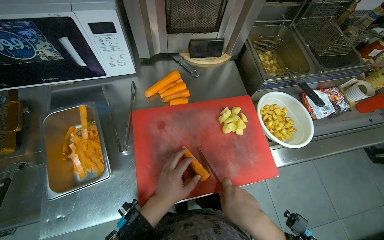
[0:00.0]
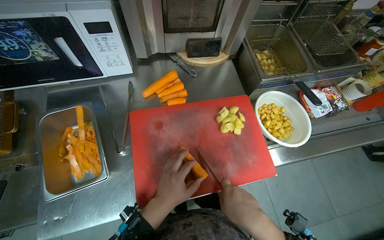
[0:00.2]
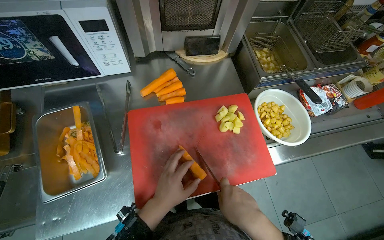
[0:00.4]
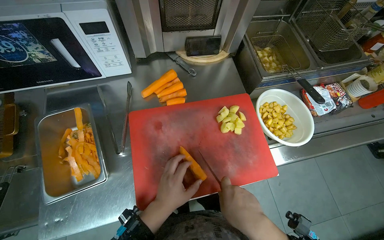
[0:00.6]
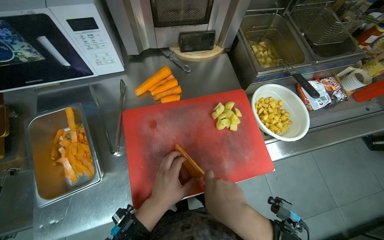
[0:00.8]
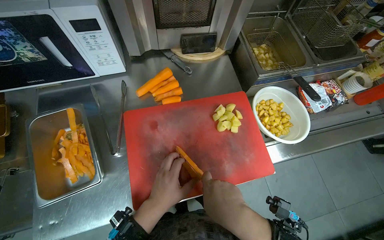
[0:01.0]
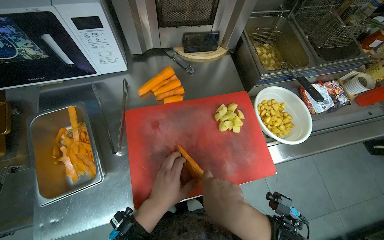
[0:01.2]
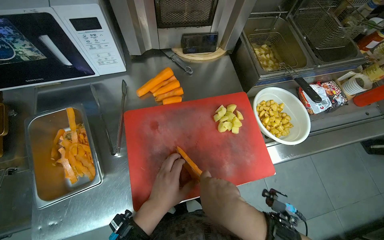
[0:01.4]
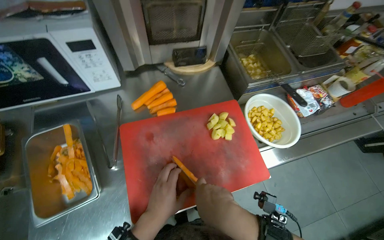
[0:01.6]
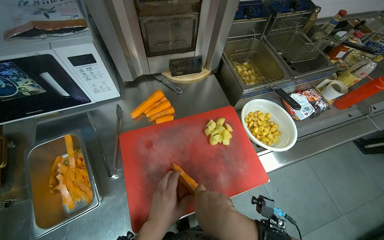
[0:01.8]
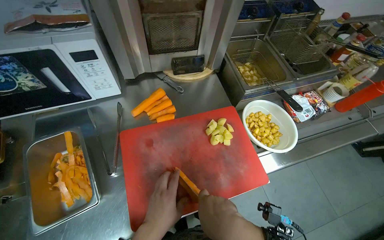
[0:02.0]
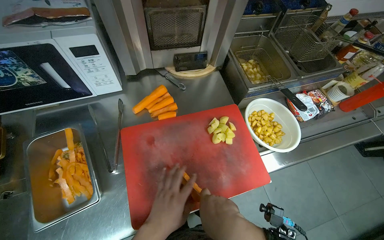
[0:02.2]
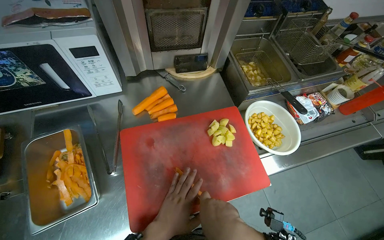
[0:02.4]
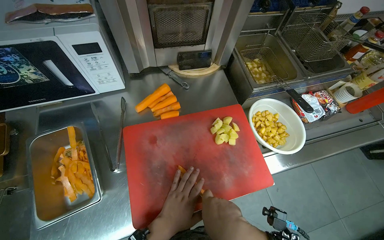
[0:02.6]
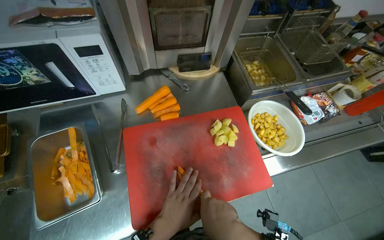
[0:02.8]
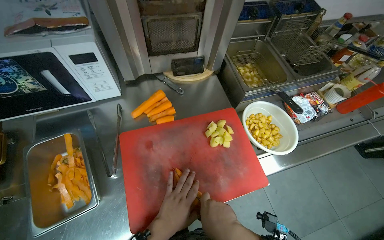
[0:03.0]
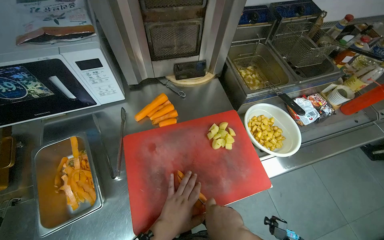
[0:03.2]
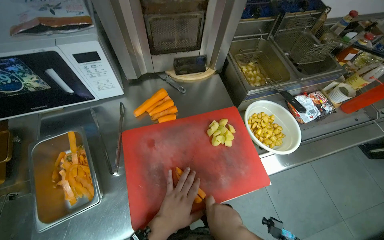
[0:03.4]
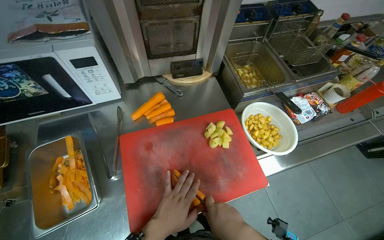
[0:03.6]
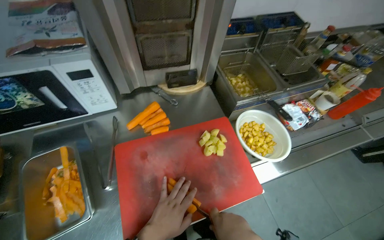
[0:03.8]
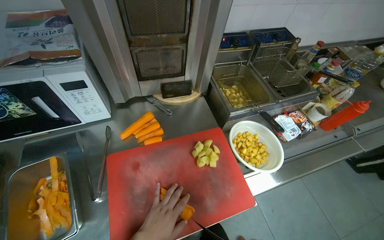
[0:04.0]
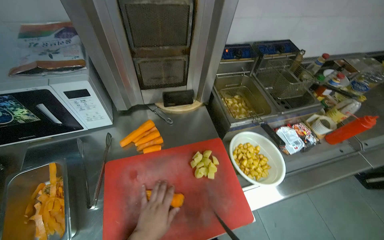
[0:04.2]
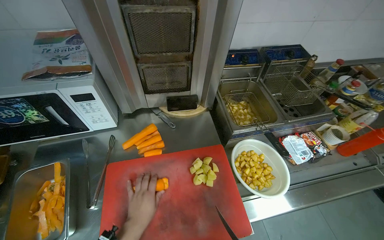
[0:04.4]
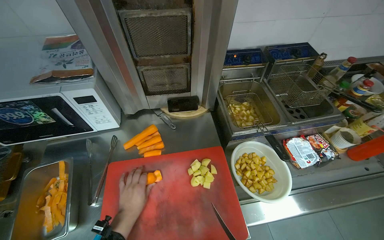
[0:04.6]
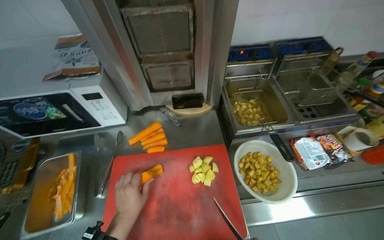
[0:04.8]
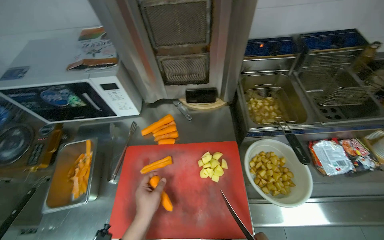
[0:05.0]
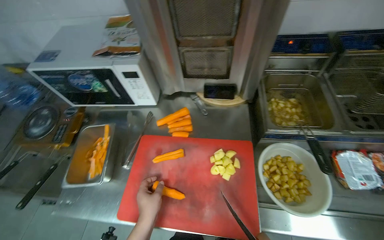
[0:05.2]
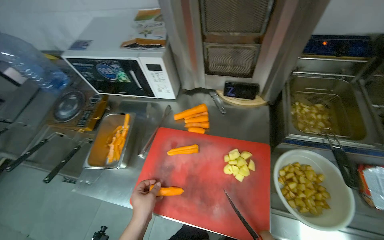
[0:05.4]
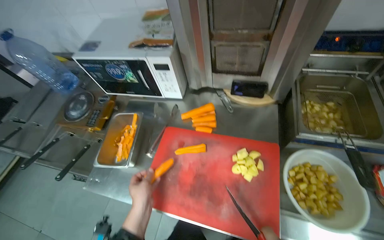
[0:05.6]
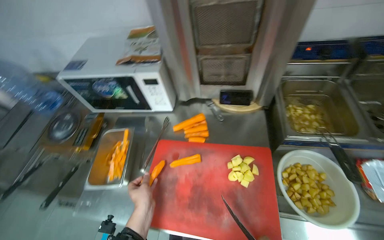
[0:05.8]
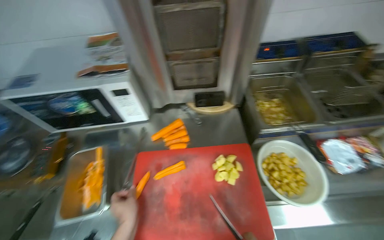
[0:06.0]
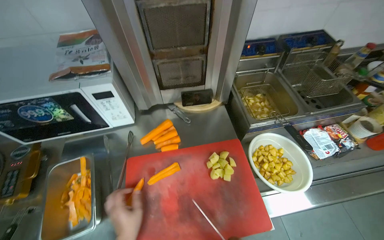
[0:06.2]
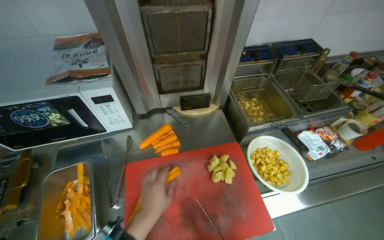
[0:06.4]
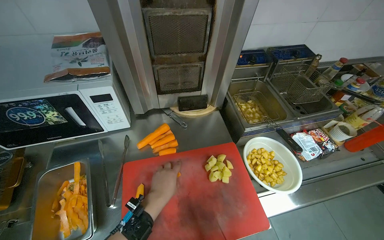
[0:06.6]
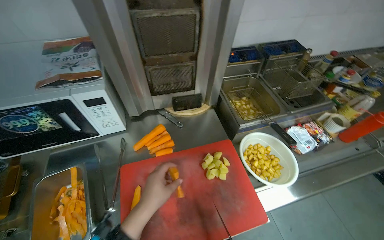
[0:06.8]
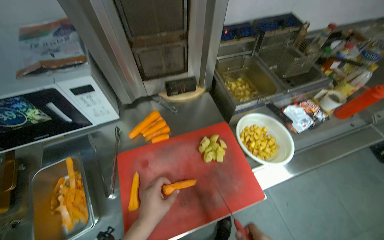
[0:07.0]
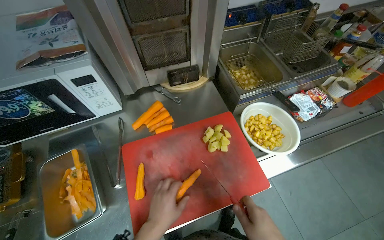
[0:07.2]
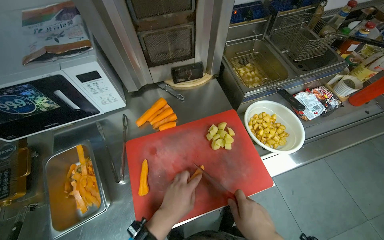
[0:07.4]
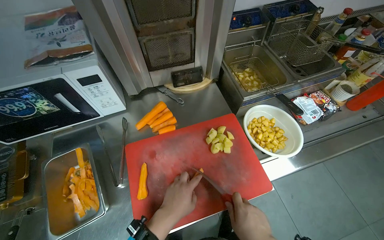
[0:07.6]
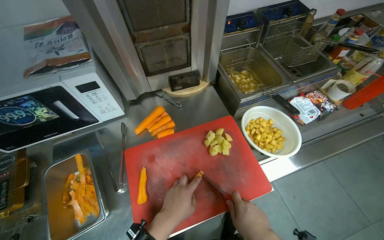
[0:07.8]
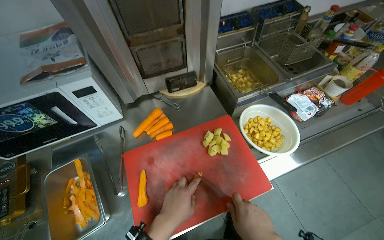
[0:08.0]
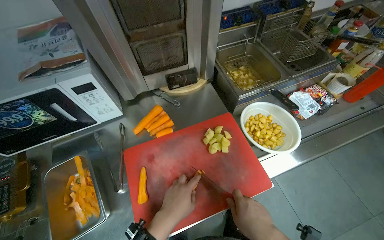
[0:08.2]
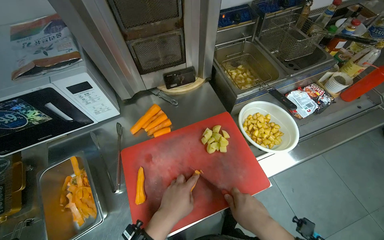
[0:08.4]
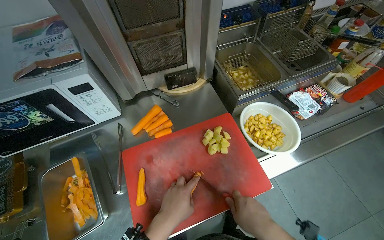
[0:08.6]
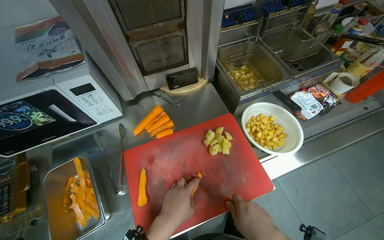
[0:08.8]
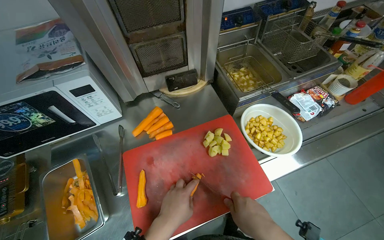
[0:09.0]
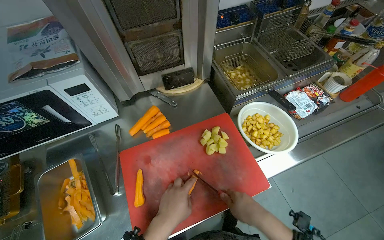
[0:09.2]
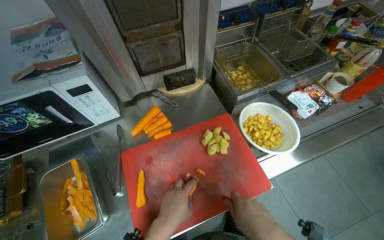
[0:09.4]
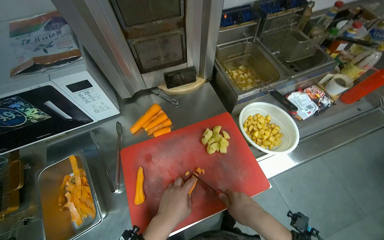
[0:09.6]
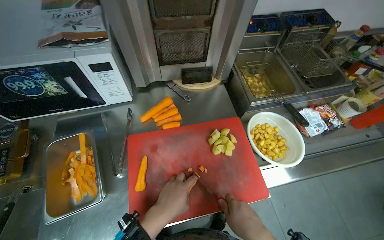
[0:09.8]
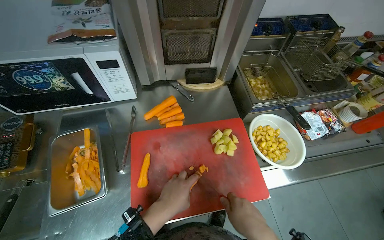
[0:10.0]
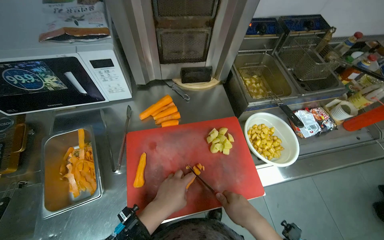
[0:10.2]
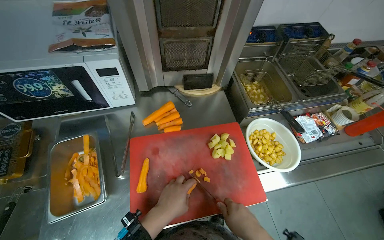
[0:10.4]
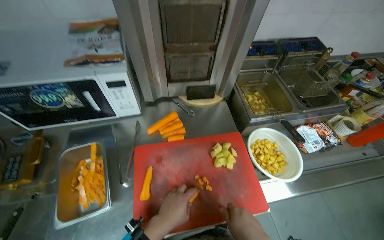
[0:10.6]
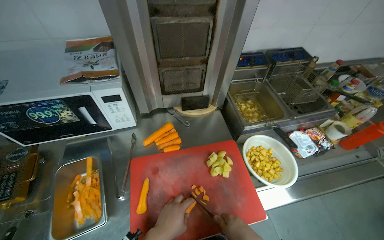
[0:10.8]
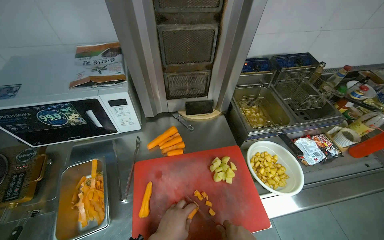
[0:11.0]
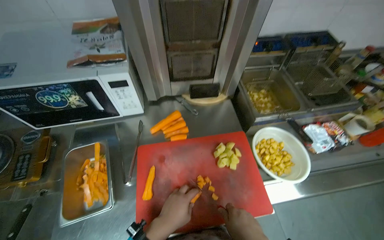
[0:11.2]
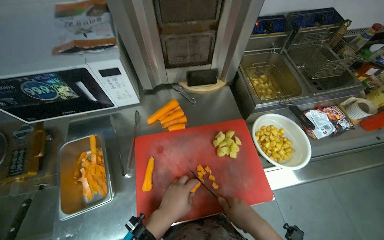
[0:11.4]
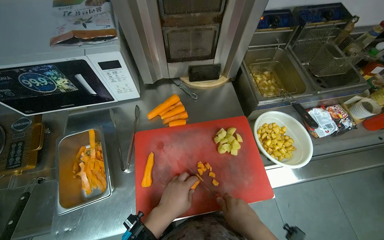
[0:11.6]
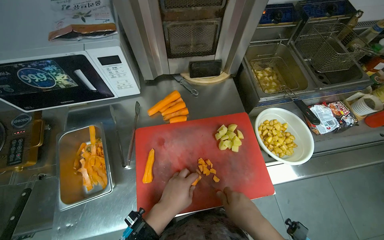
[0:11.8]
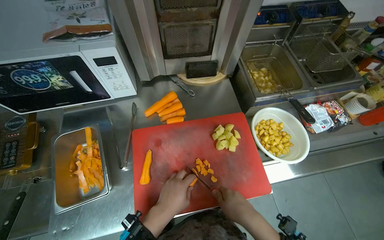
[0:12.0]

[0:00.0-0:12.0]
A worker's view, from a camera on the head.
Job: preparing food.
The whole recording: Chopping carrots. The worker continues chopping carrots on a red cutting board.
0:00.0 to 0:01.6: The hands are busy where they are.
0:06.0 to 0:07.6: The head rotates some 15 degrees to the right.
0:09.0 to 0:10.4: The hands stay close to where they were, moving slightly.

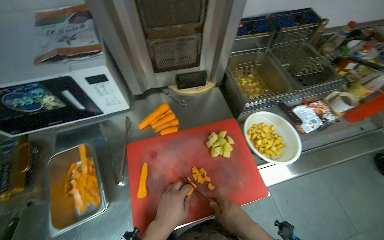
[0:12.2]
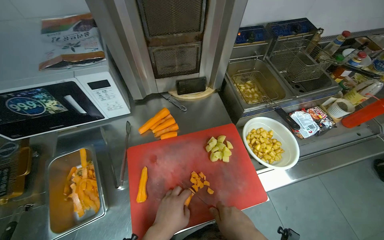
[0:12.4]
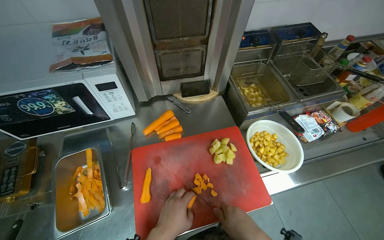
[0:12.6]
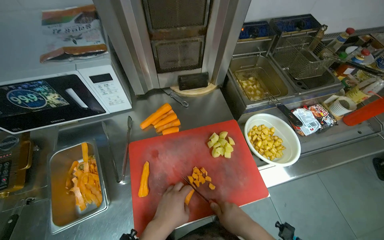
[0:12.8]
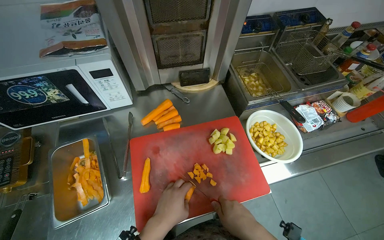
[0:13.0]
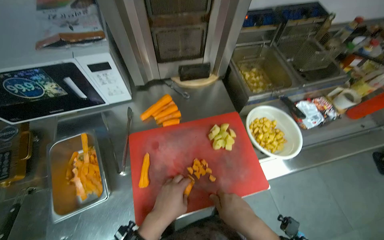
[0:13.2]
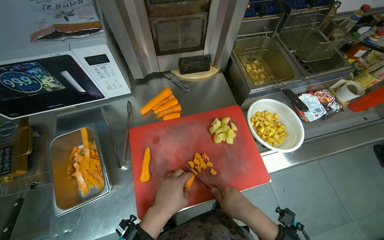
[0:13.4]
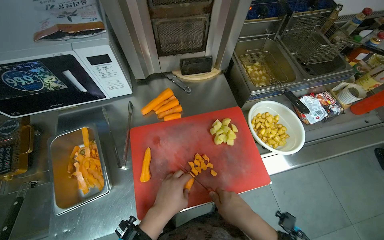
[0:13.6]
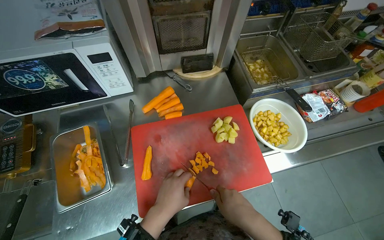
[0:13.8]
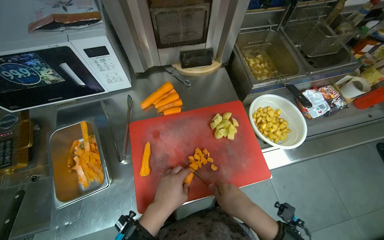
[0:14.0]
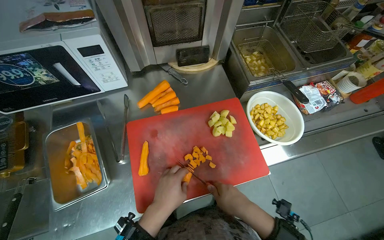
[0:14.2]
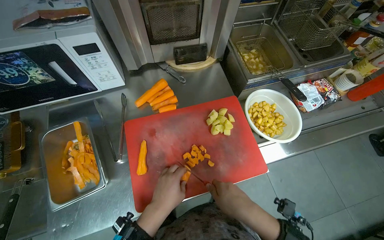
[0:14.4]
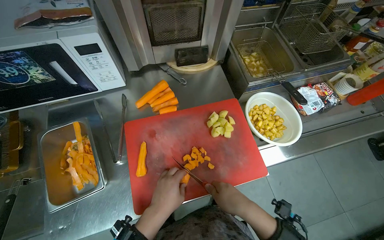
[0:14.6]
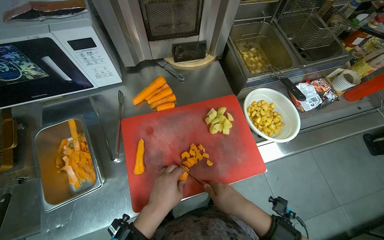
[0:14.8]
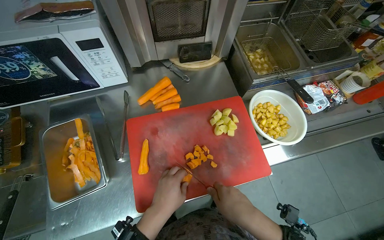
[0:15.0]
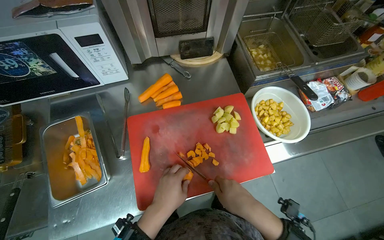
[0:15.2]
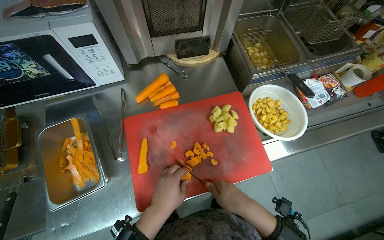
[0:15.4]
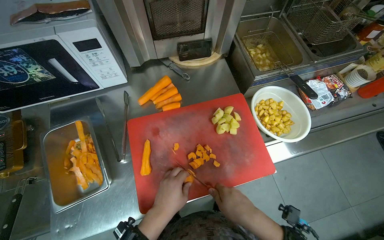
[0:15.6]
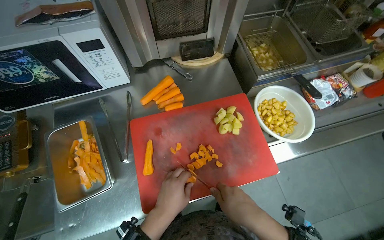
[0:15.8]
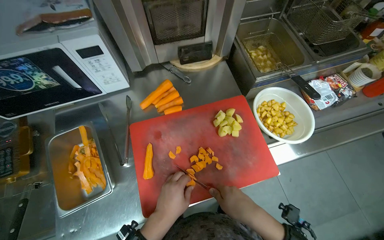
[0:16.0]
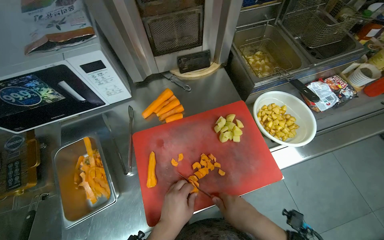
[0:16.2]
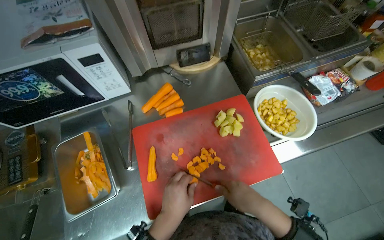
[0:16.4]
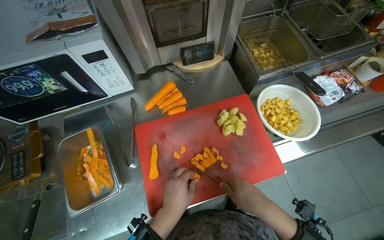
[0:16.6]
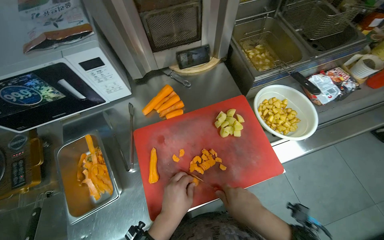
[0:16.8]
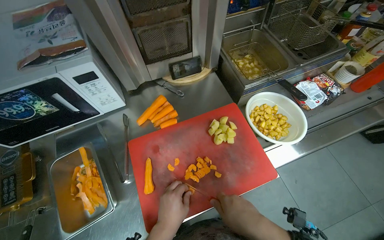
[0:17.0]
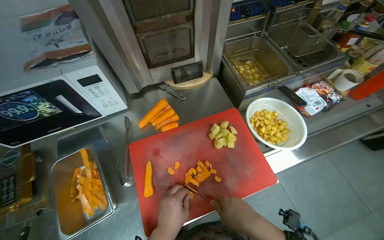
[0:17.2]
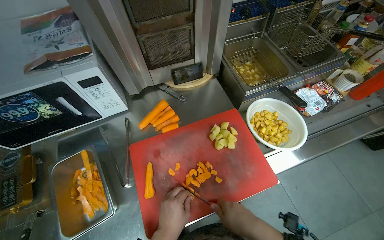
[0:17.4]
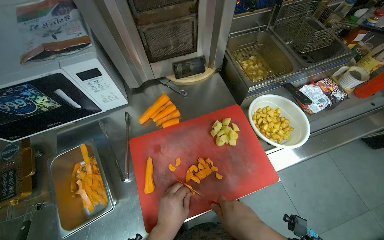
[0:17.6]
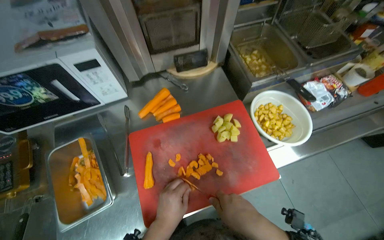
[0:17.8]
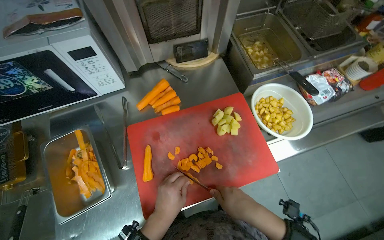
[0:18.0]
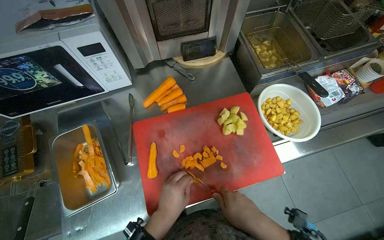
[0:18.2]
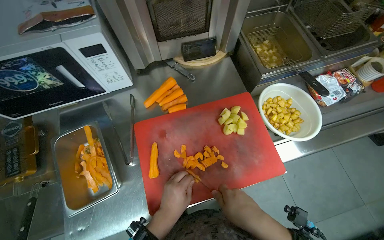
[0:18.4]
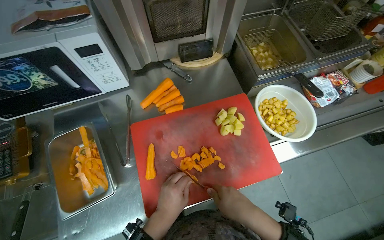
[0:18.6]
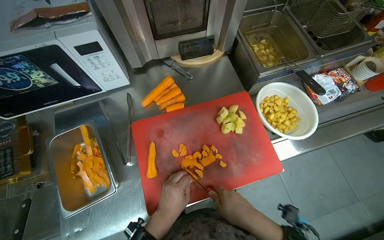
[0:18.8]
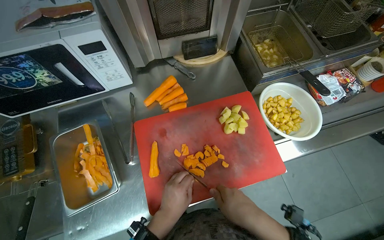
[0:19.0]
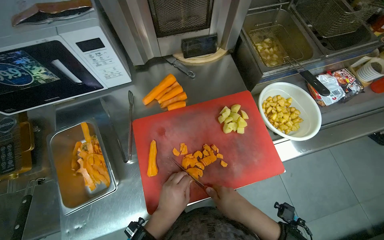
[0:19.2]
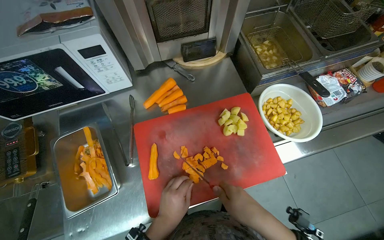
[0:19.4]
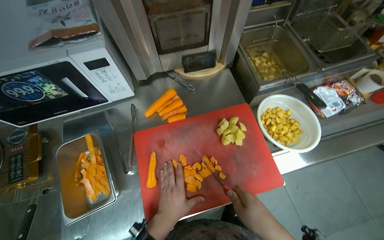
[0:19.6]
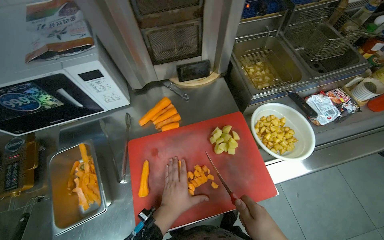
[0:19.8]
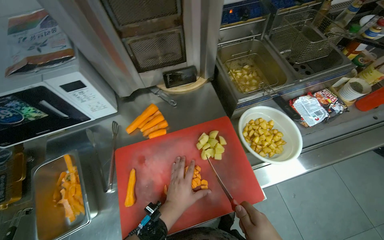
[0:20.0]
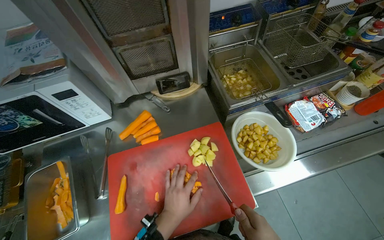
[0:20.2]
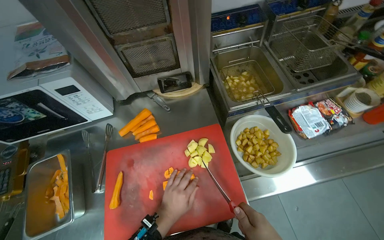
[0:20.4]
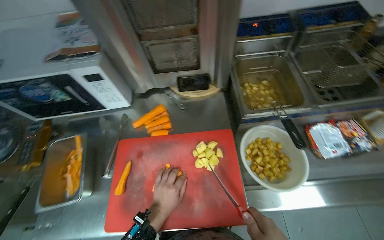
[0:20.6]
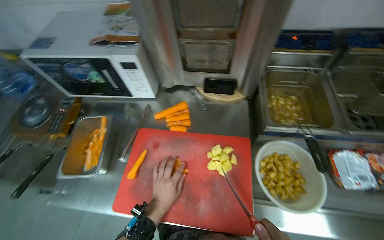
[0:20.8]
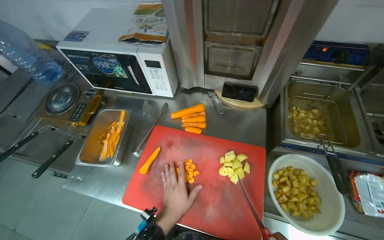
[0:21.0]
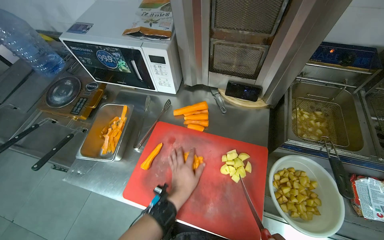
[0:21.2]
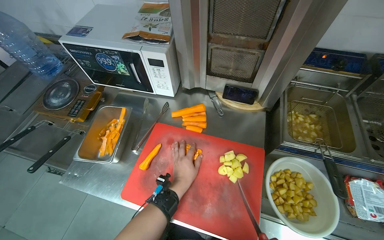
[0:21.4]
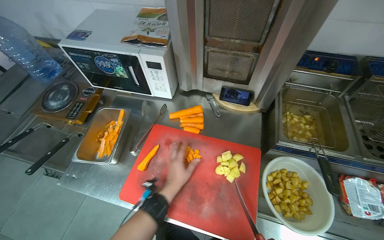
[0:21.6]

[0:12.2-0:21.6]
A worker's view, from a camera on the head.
Job: preparing food.
The whole recording: Chopping carrots. The worker continues chopping carrots on a red cutting board.
0:12.2 to 0:18.4: The hands stay close to where they were, moving slightly.
0:20.0 to 0:21.6: The wearer looks approximately 35 degrees further to the left.
